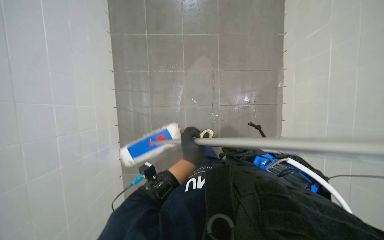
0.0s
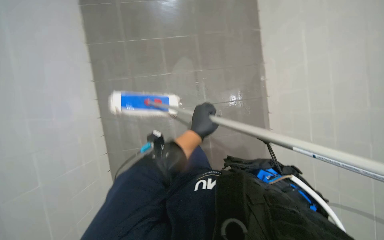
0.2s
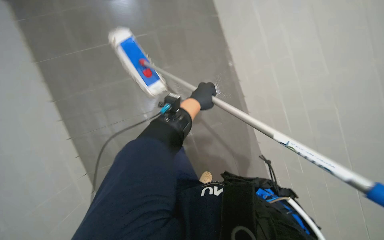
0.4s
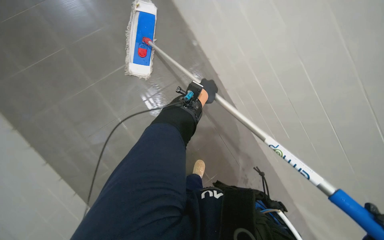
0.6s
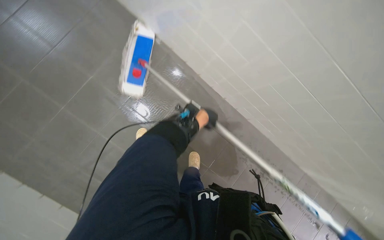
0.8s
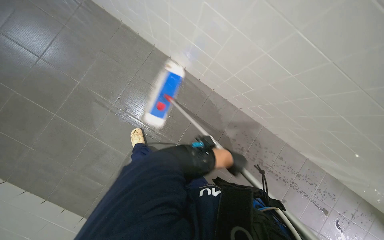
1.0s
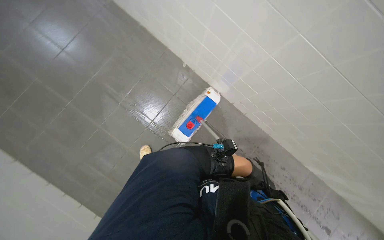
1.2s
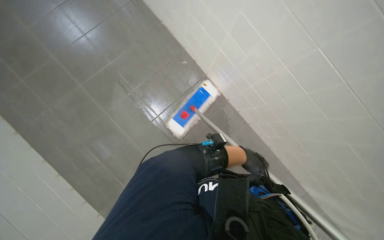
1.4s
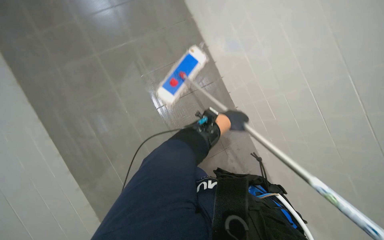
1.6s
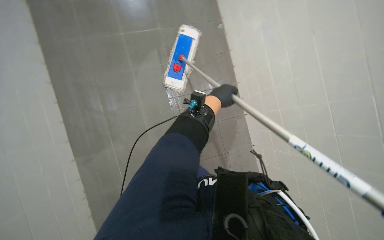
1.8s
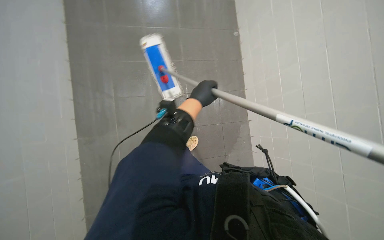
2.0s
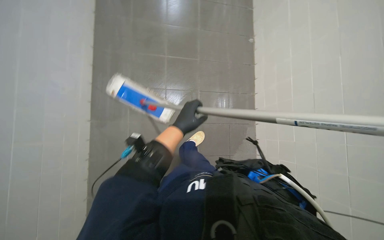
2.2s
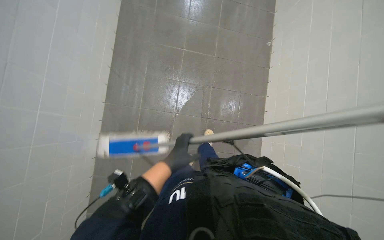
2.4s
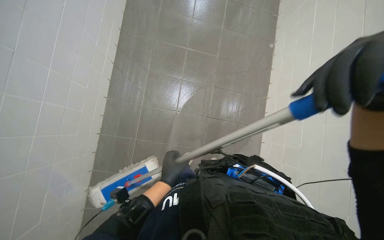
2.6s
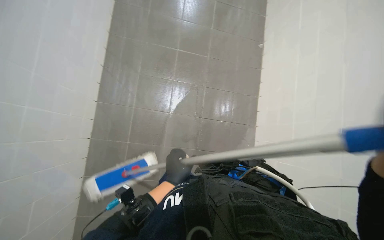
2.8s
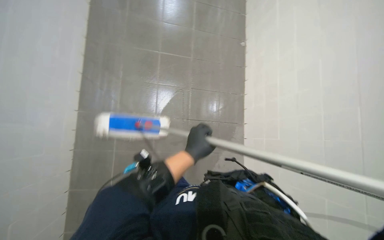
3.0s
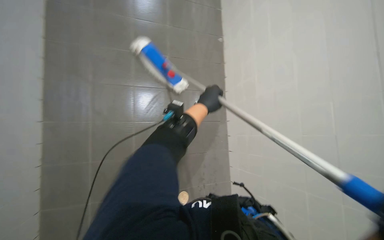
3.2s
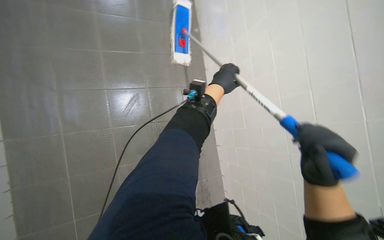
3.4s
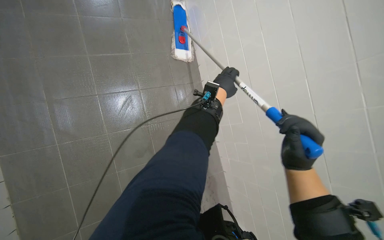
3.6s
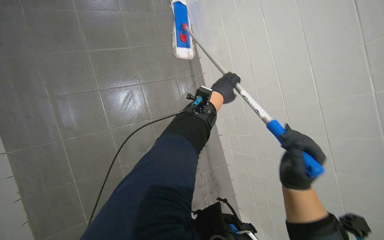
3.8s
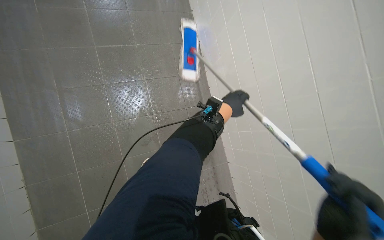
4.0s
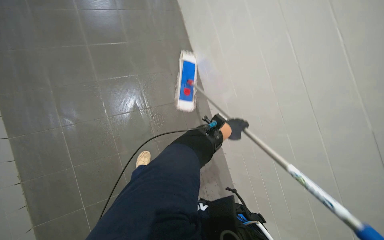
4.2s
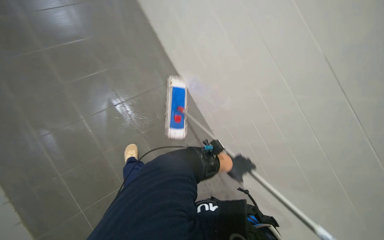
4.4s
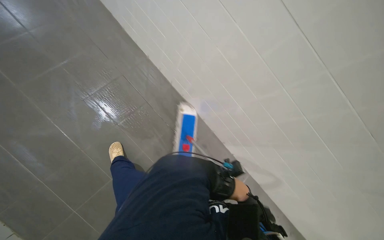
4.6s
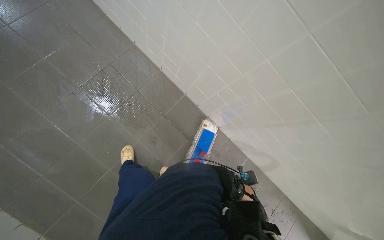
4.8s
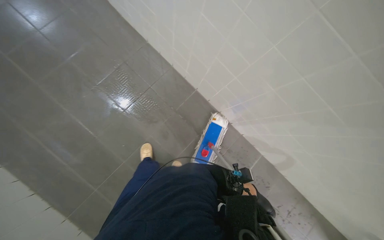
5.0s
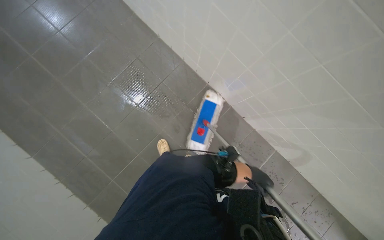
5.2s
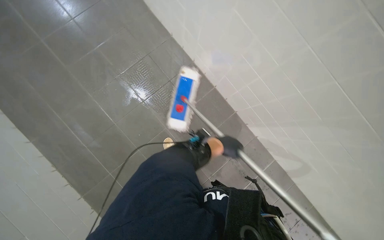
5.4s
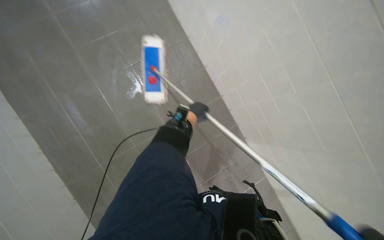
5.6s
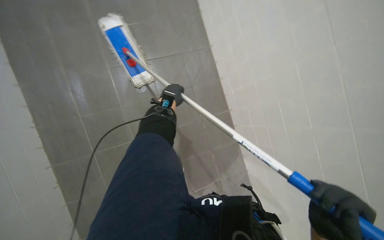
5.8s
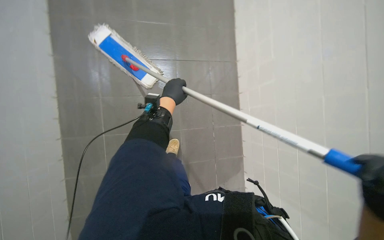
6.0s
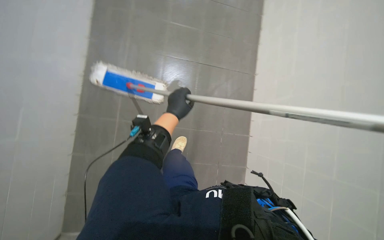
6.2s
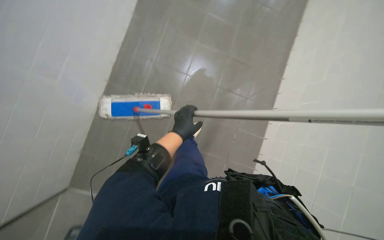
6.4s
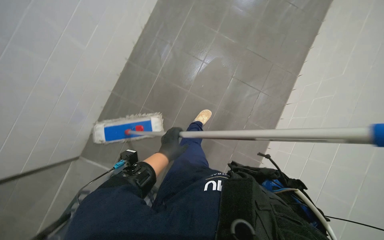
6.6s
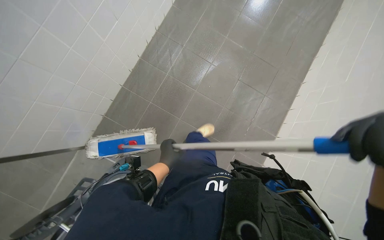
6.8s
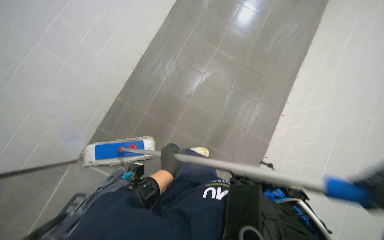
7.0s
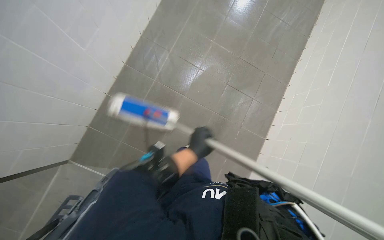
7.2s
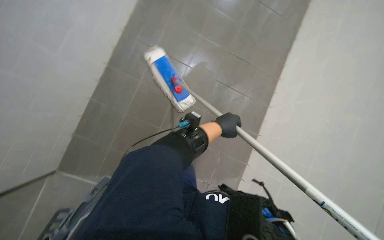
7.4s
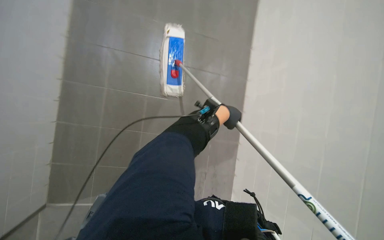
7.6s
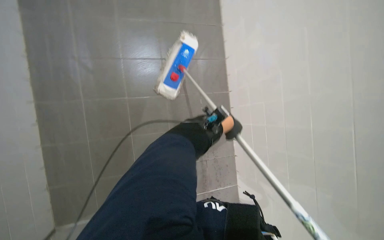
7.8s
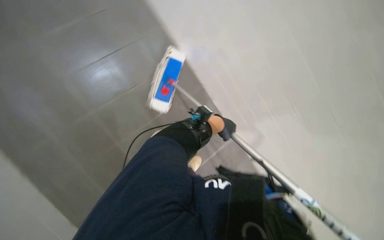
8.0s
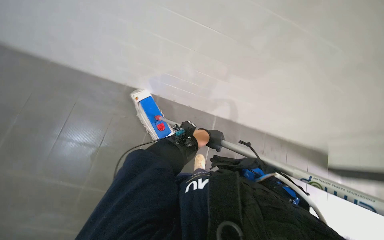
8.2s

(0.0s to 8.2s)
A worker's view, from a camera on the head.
Job: mopping floor.
The whole recording: Mopping hallway floor. The worker mops the hallway floor.
0.0s - 1.6s: The view swings roughly 15 degrees to the right.
3.2s - 5.0s: The wearer looks about 15 degrees further downward. The scene turns some 30 degrees counterclockwise in the picture. The left hand heads down the picture and to the right, covering some 1 m.
5.0s - 6.6s: The scene turns about 55 degrees clockwise in the picture.
6.6s - 8.2s: The head rotates about 50 degrees to the right.

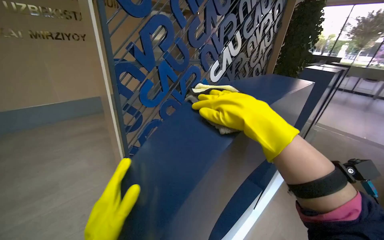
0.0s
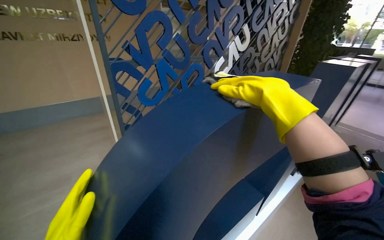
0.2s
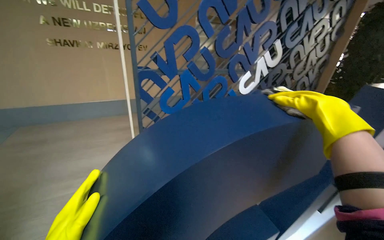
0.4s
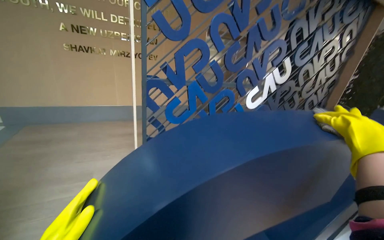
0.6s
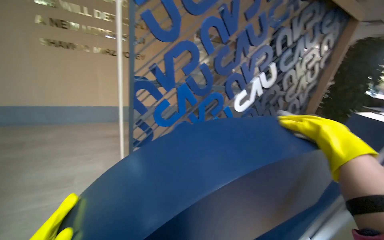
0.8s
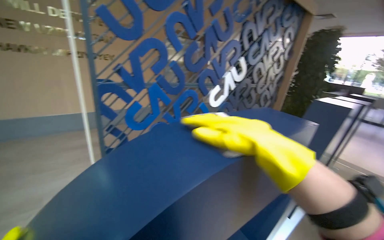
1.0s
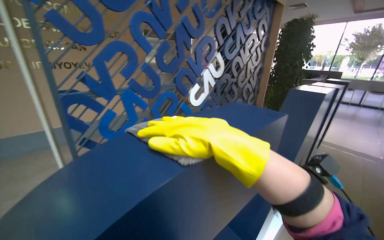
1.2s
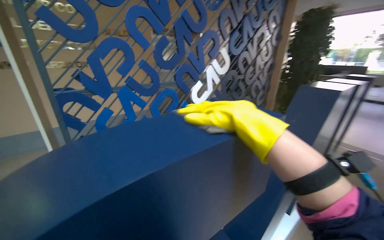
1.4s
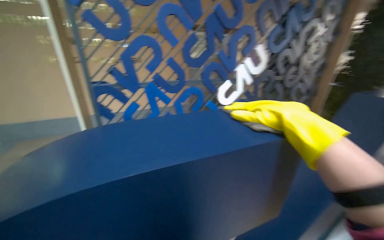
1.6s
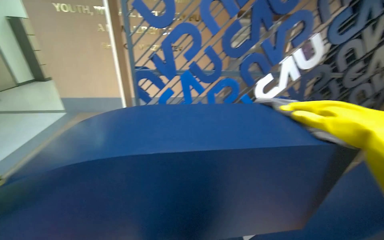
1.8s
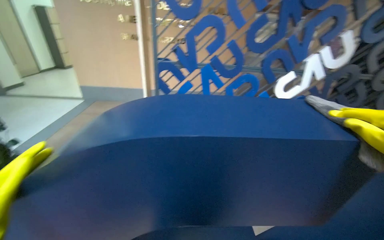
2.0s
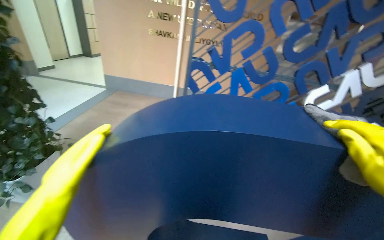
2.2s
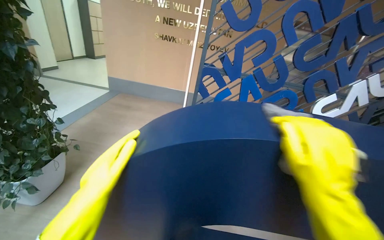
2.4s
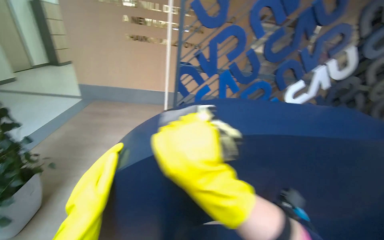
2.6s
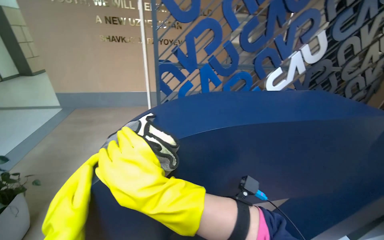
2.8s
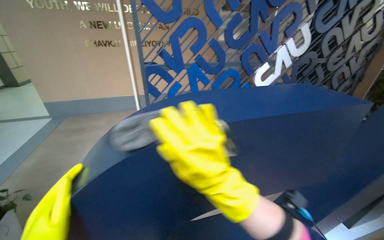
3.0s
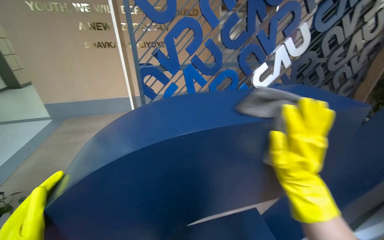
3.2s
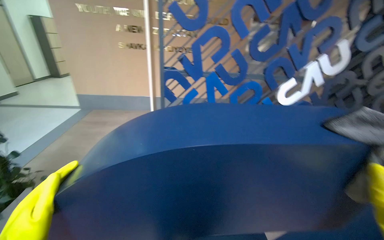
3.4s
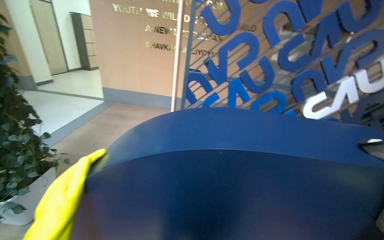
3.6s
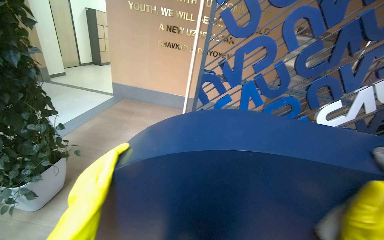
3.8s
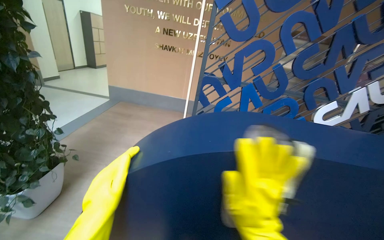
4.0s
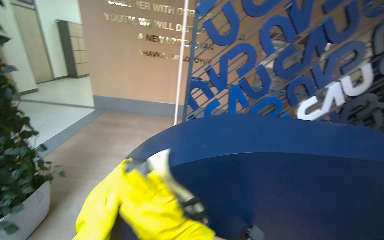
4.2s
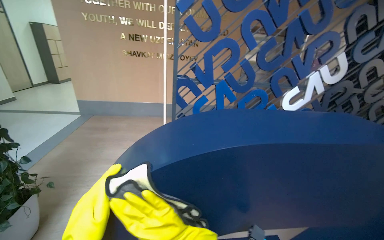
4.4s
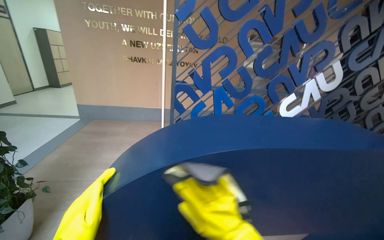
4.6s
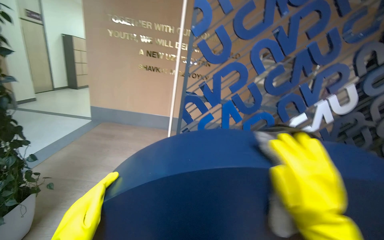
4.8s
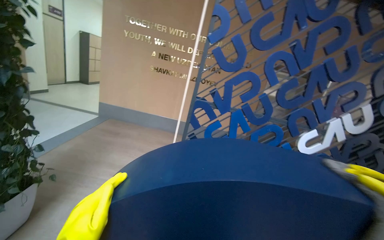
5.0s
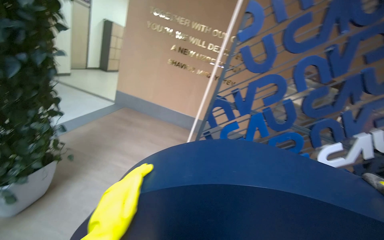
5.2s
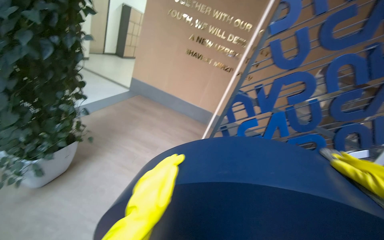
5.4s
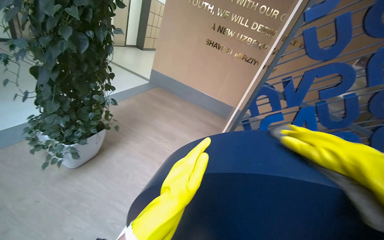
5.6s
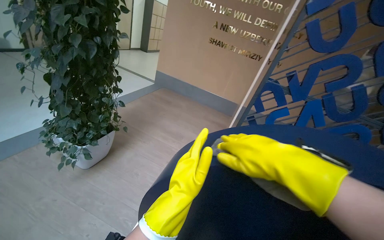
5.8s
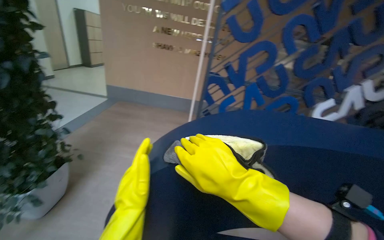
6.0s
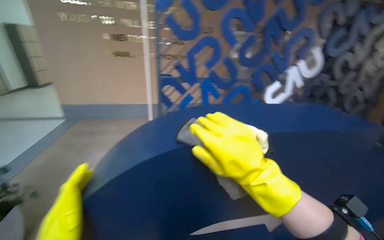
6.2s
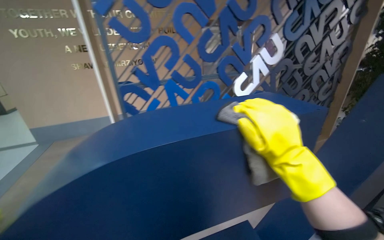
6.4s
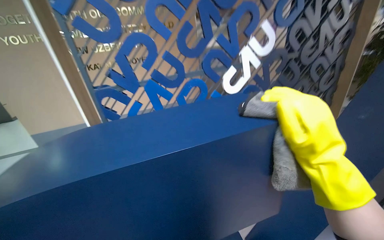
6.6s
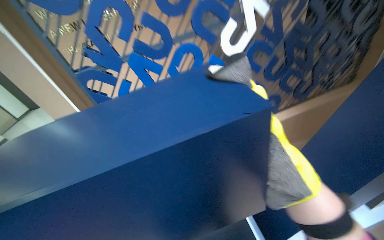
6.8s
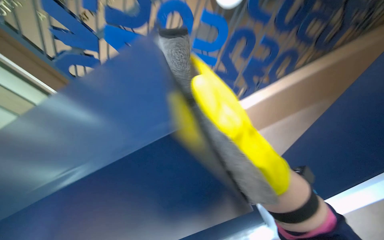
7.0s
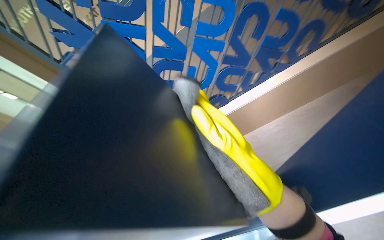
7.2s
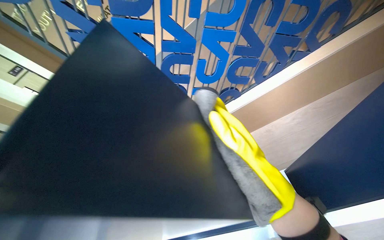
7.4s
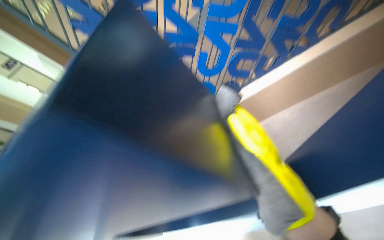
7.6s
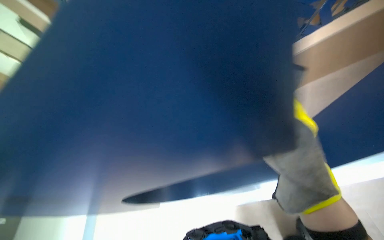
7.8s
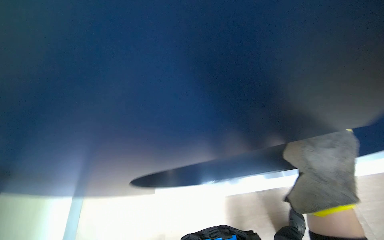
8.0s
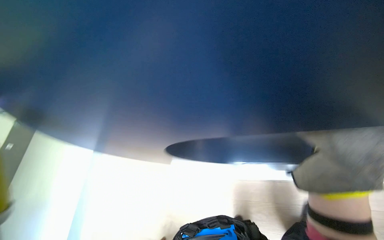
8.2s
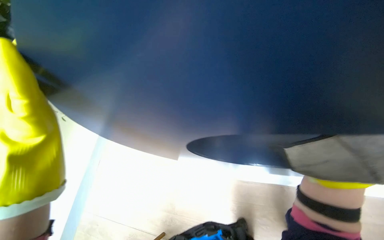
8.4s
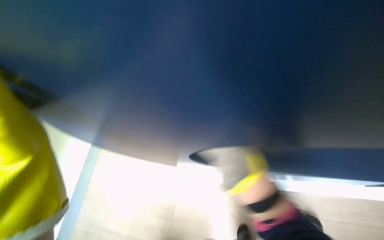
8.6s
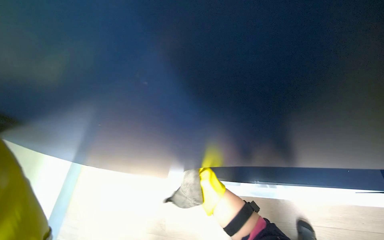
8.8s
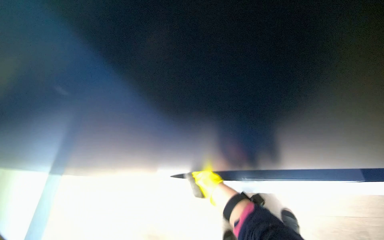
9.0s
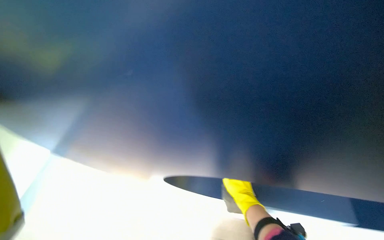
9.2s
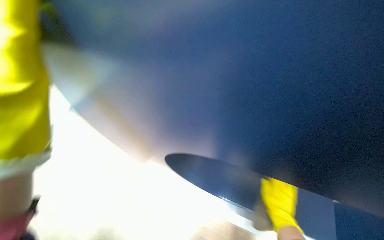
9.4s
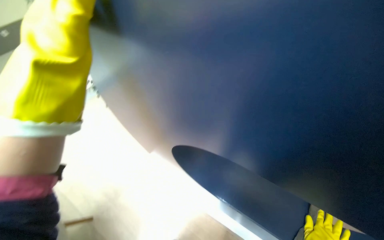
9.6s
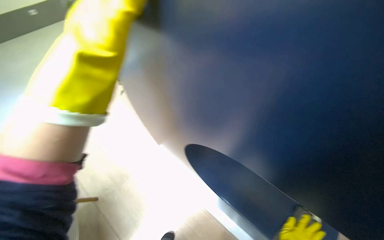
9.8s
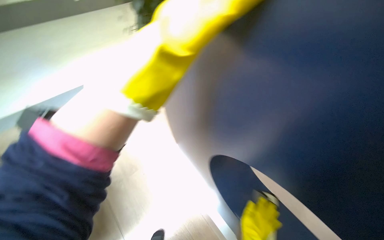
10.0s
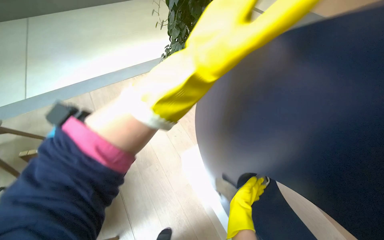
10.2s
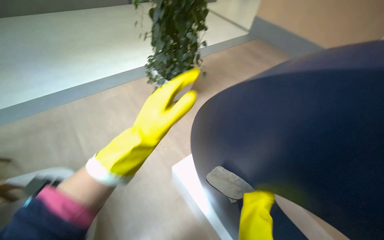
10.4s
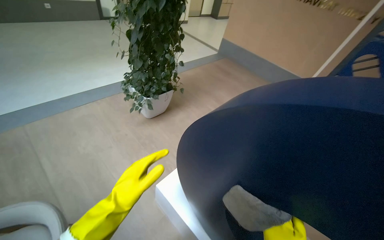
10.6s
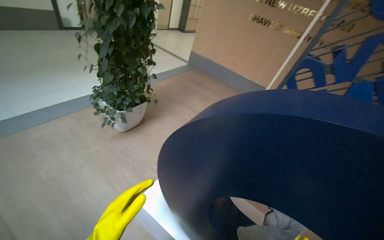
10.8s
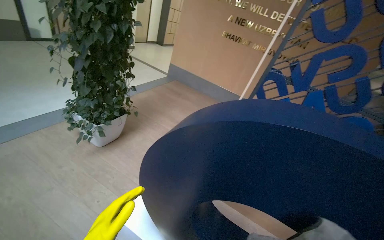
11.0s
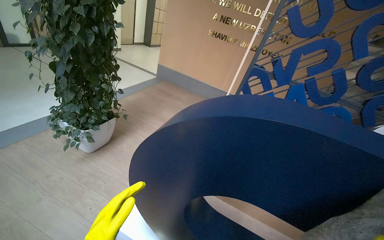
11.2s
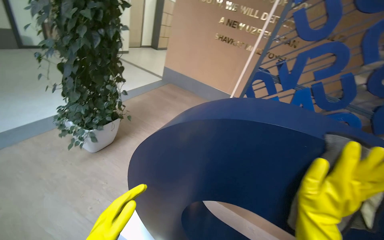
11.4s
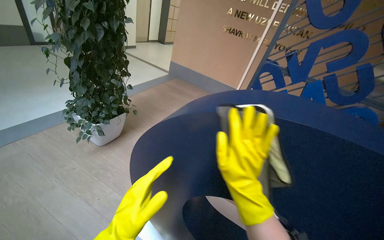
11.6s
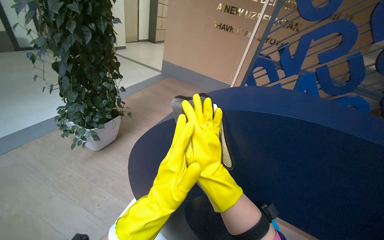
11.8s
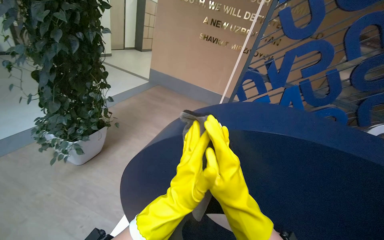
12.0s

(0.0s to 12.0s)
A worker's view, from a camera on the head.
Job: wiping surfaces.
The whole recording: Wiping display structures. The worker wipes the surfaces of large letter-shaped display structures and a white pedestal with a cloth.
0.0s - 1.6s: The wearer moves to the right, some 50 cm. The view pans to the left by approximately 20 degrees.
6.0s - 7.6s: The camera travels roughly 80 cm. The camera pitches downward, by approximately 35 degrees. The scene rotates counterclockwise by roughly 40 degrees.
10.4s - 12.0s: The wearer's head swings roughly 35 degrees to the right. The view tips upward by some 15 degrees.
